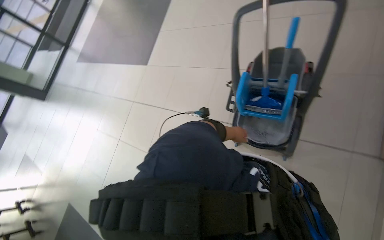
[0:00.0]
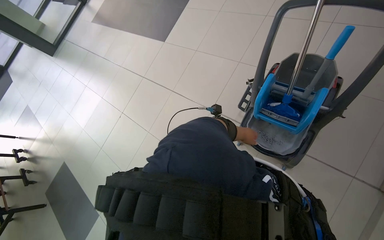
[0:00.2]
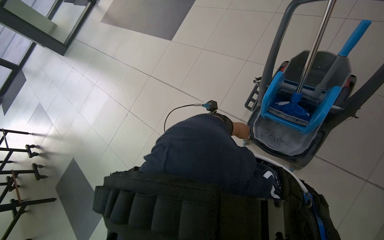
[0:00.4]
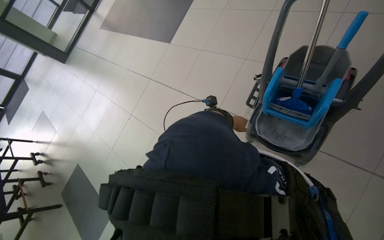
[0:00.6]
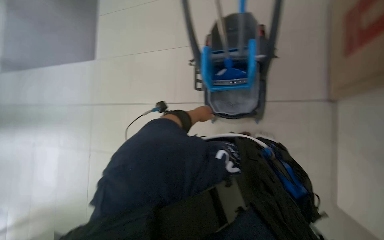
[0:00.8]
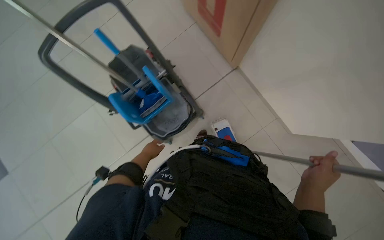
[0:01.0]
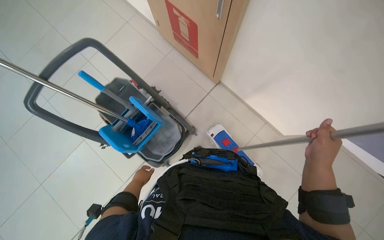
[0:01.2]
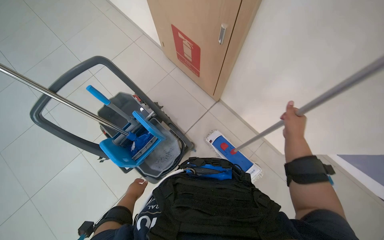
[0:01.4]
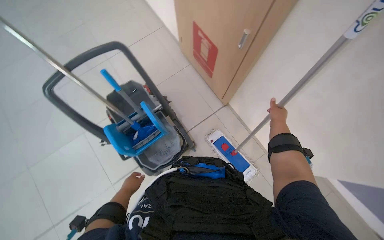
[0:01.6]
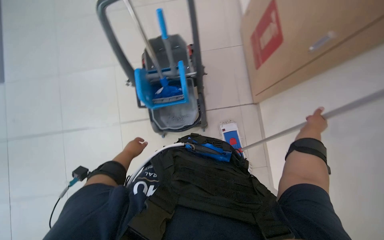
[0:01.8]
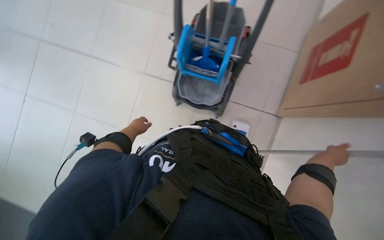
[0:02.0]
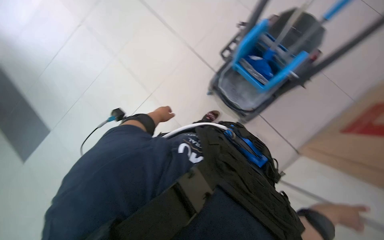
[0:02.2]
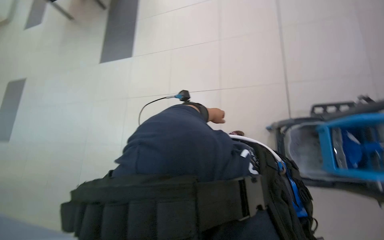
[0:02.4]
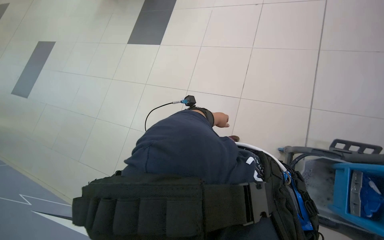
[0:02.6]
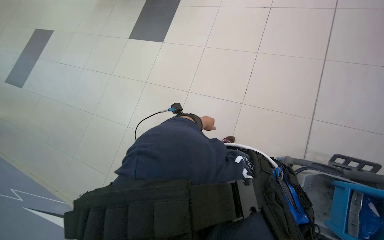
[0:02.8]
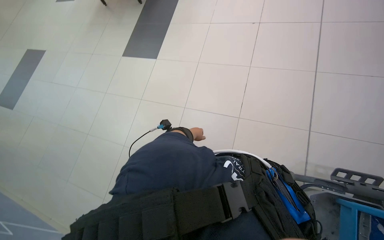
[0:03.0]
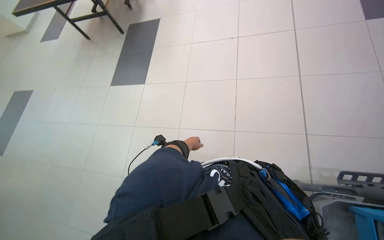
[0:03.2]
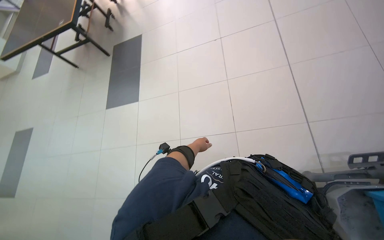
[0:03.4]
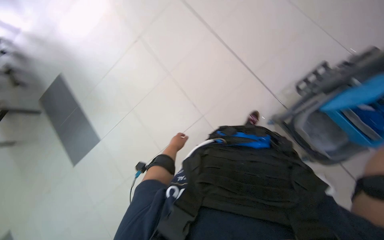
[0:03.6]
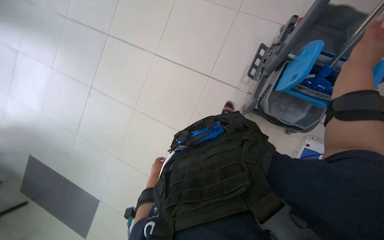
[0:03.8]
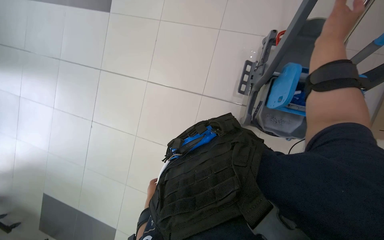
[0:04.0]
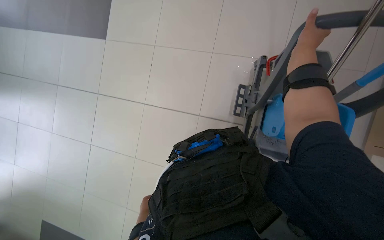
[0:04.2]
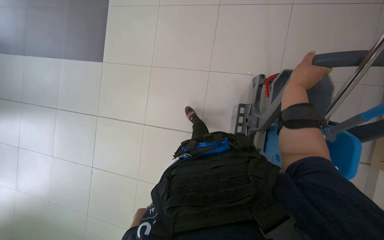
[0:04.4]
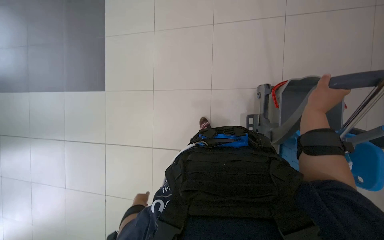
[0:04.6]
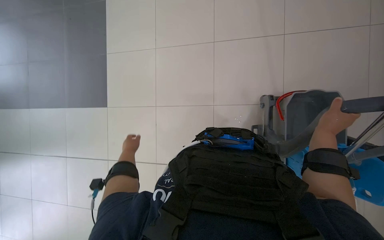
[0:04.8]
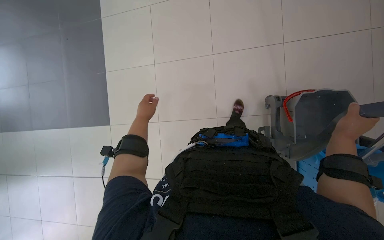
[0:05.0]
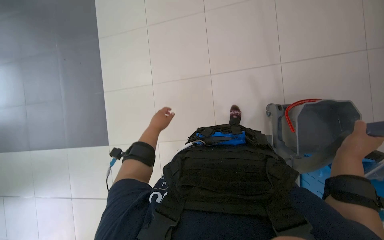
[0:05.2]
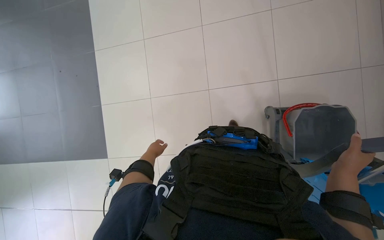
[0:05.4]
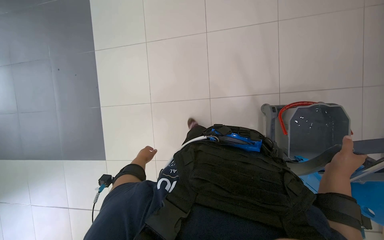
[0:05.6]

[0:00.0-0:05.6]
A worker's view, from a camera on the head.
Job: preparing cleaning supplies.
The whole recording: Preparing mop and moving cart. The worker washes the whole mop head.
0:00.0 to 0:01.4: The wearer looks roughly 65 degrees further to the right. The view tilts approximately 15 degrees upward.
0:01.4 to 0:02.8: The head turns to the left by approximately 135 degrees. The camera pitches downward, by about 25 degrees.
0:02.8 to 0:04.2: The wearer's head swings some 60 degrees to the right. The camera pitches upward, by some 25 degrees.
0:04.2 to 0:05.6: The camera pitches upward, by roughly 25 degrees. The scene rotates clockwise by approximately 35 degrees.

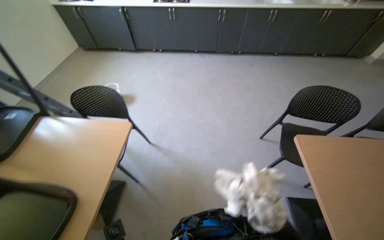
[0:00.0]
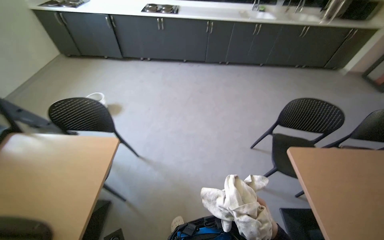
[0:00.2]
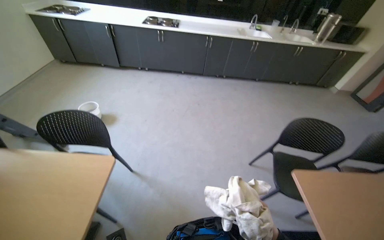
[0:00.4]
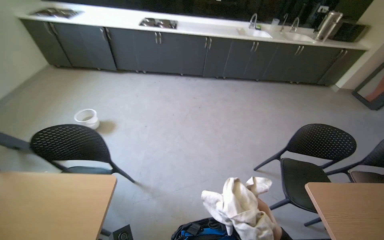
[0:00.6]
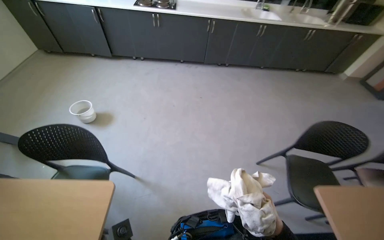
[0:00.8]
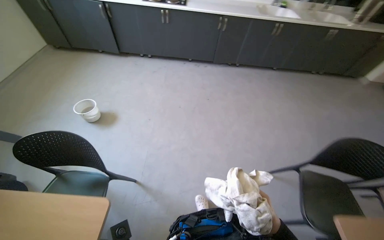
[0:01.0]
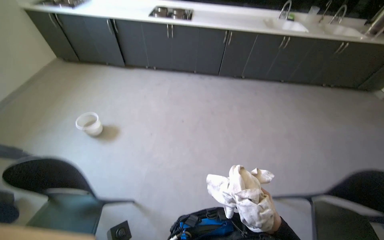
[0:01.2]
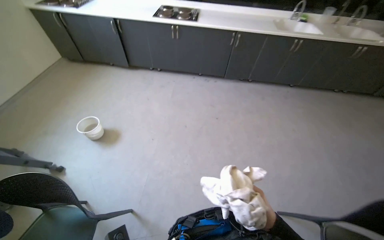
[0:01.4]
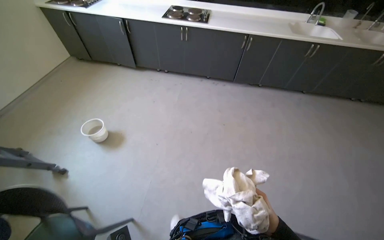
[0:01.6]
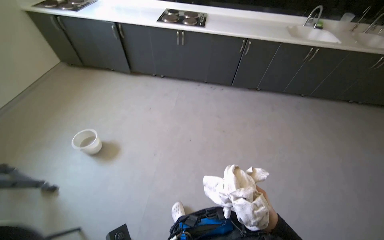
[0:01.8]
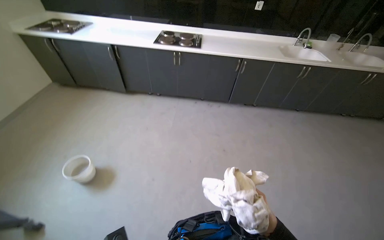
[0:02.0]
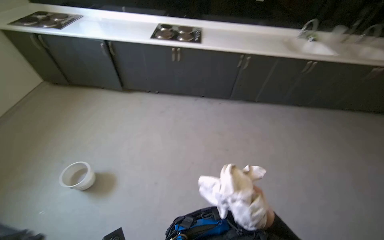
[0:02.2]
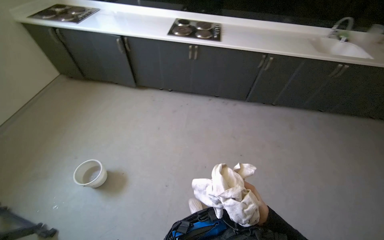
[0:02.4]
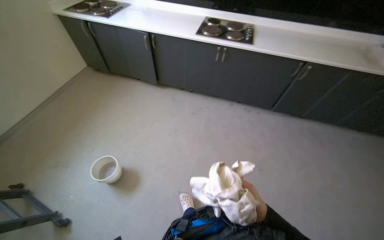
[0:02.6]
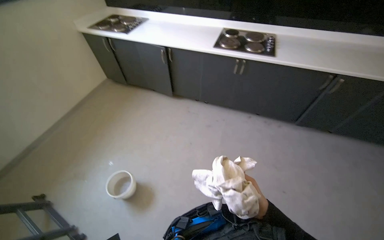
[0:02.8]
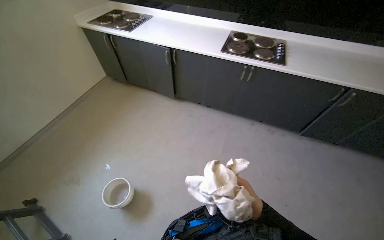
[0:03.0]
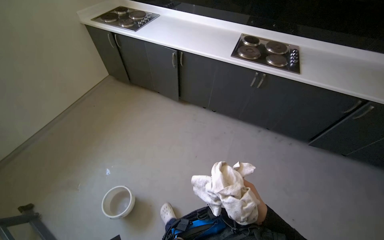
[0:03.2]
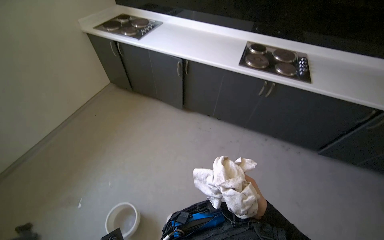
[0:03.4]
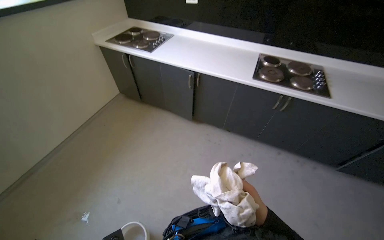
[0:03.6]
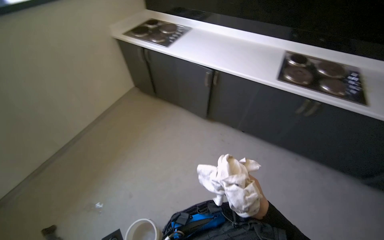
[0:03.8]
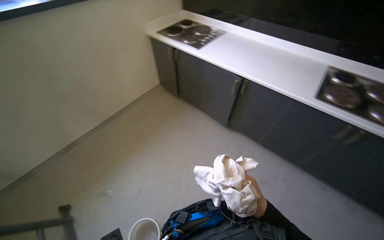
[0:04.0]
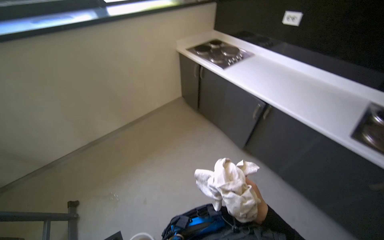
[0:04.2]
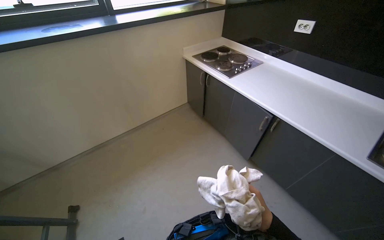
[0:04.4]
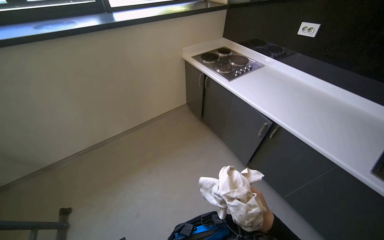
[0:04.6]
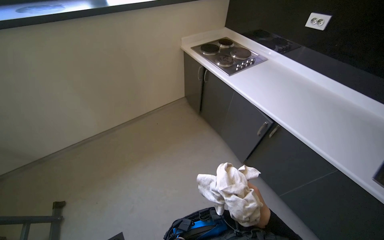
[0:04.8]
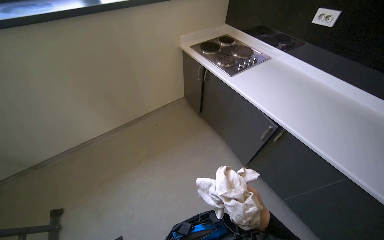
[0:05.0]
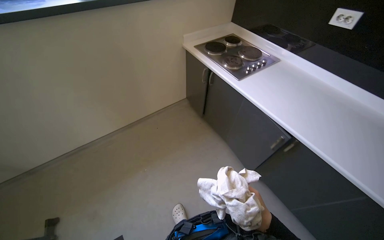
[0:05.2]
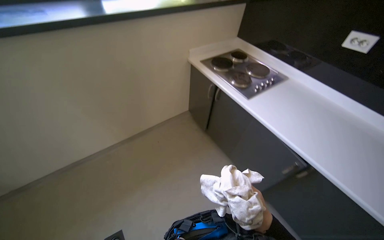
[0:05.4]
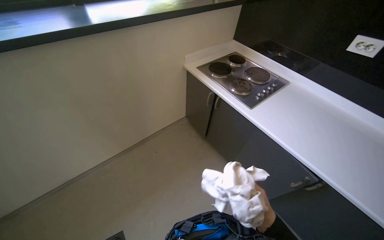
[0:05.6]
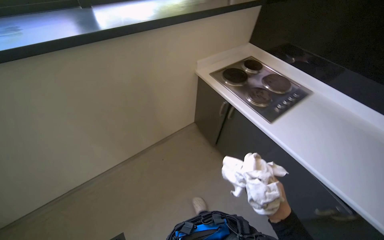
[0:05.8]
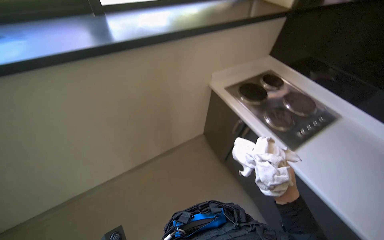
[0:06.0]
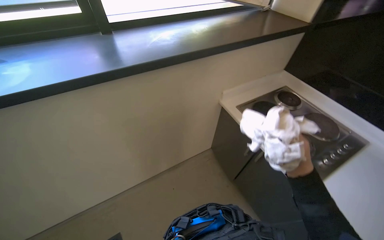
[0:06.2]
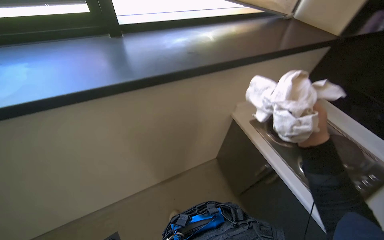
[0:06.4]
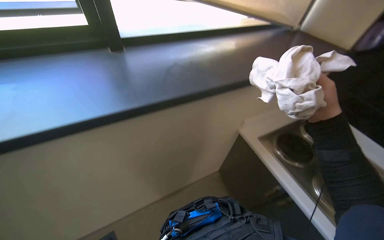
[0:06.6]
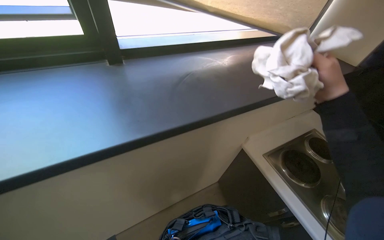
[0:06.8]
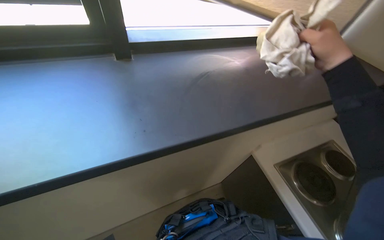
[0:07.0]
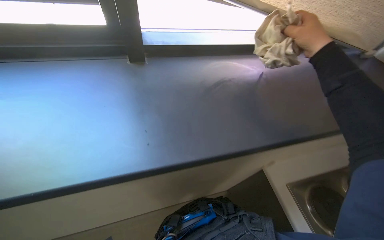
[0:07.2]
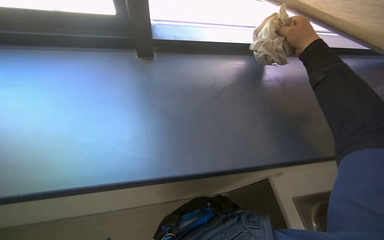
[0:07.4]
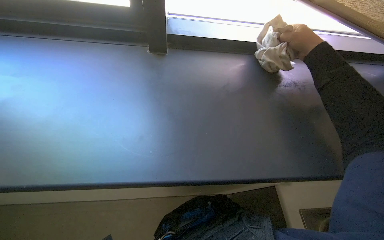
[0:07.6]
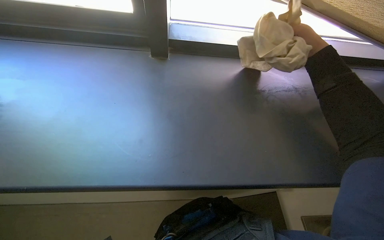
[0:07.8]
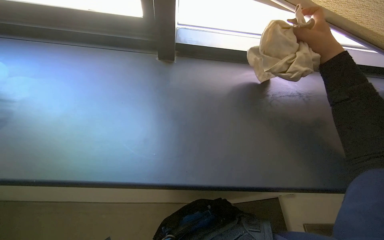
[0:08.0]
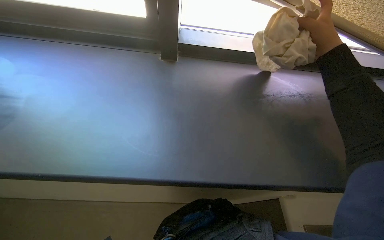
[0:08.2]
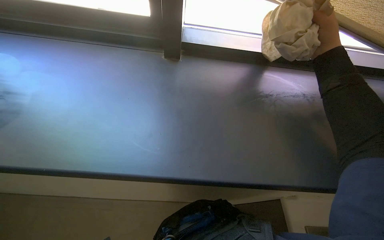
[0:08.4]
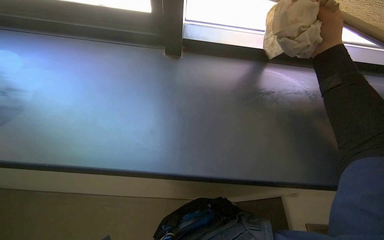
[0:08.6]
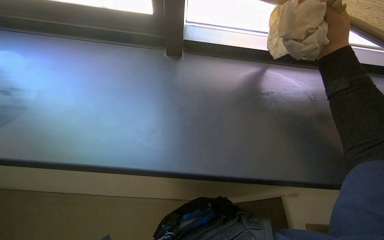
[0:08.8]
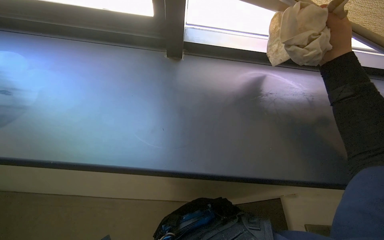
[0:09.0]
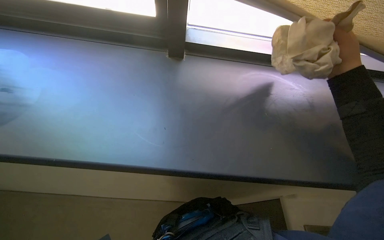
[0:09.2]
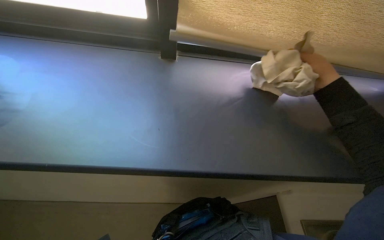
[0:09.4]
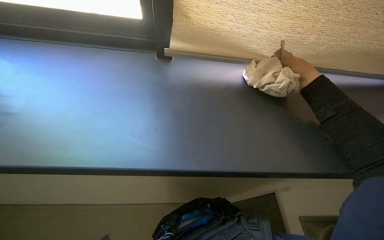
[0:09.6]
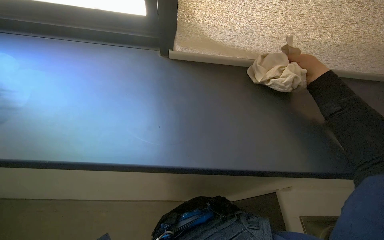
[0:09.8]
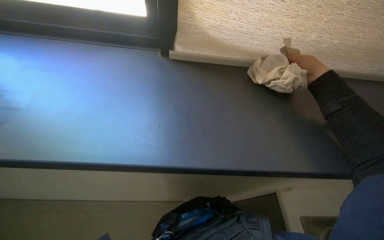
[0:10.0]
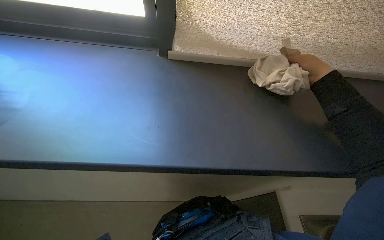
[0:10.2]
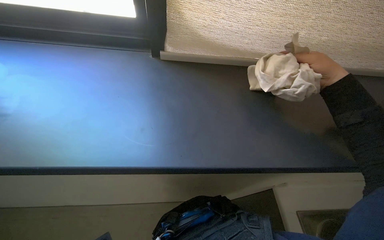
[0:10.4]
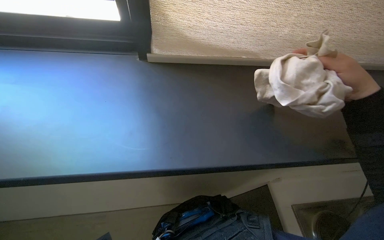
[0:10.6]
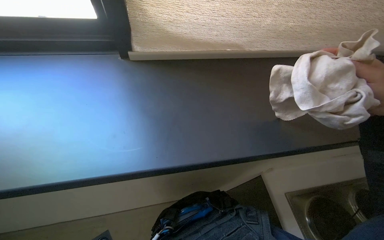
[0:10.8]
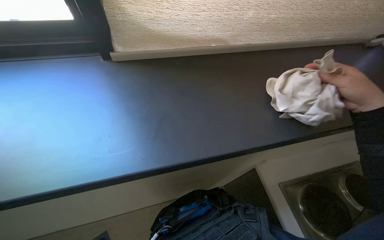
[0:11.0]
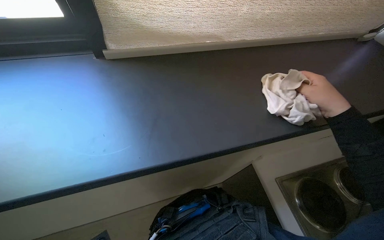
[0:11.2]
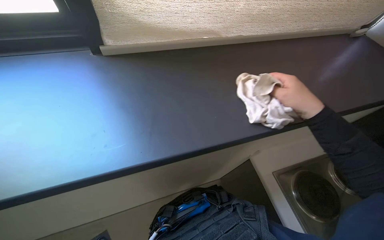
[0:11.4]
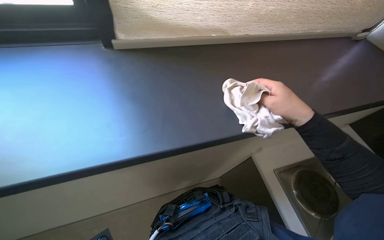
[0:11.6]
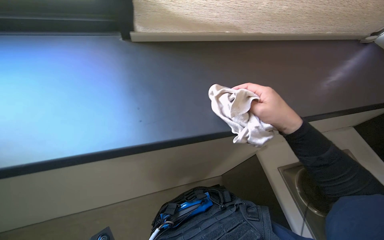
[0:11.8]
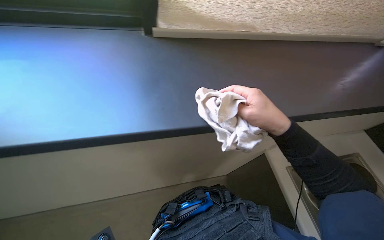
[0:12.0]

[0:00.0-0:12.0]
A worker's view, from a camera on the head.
Job: wiping surfaces.
The whole recording: Wiping window sill. The worker wipes the long window sill with a cloth.
0:00.0 to 0:01.6: The camera is carried some 80 cm.
0:01.6 to 0:03.0: The camera travels some 80 cm.
0:03.0 to 0:04.4: The camera travels roughly 50 cm. The wearer's head swings approximately 35 degrees to the left.
0:04.4 to 0:06.0: The wearer moves approximately 80 cm.
0:06.0 to 0:07.6: The head travels roughly 50 cm. The head rotates about 25 degrees to the left.
0:09.0 to 0:10.4: The right hand moves down the picture, some 10 cm.

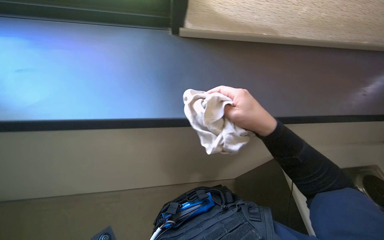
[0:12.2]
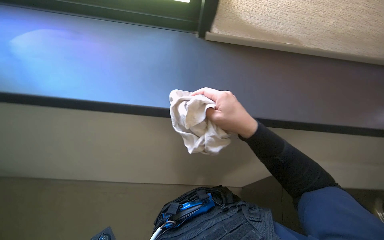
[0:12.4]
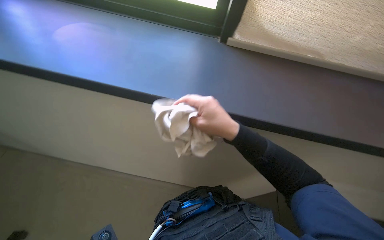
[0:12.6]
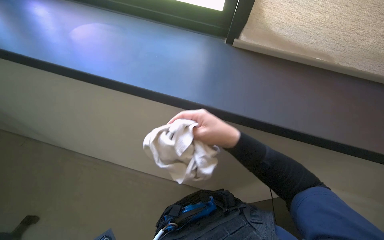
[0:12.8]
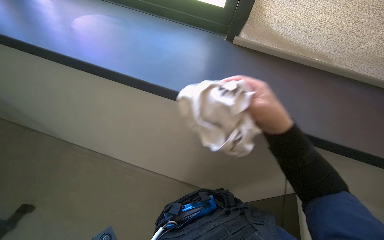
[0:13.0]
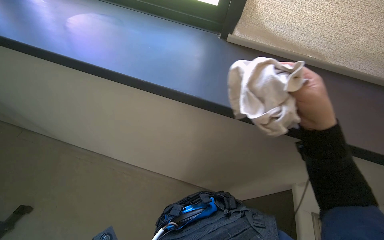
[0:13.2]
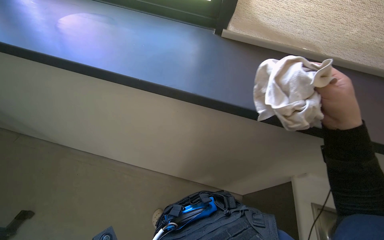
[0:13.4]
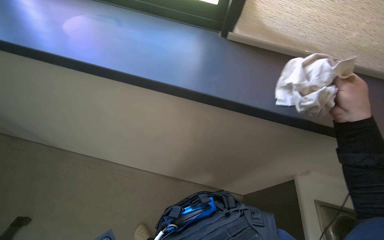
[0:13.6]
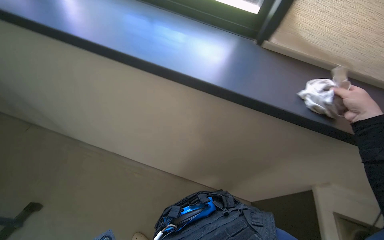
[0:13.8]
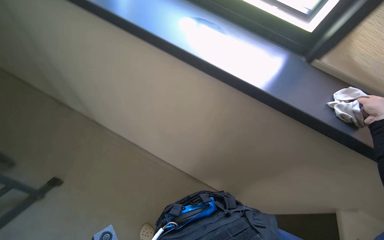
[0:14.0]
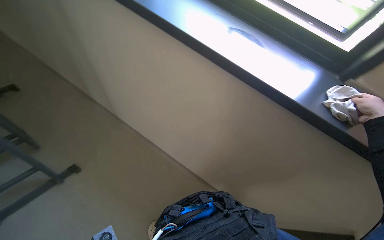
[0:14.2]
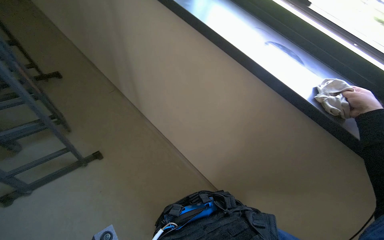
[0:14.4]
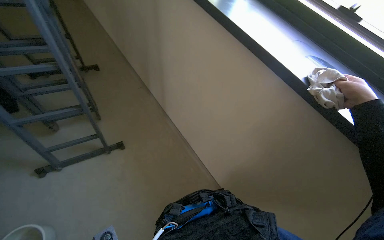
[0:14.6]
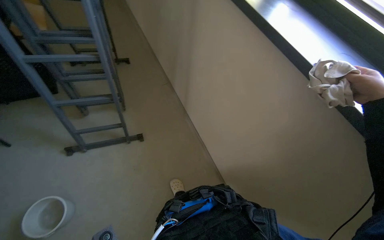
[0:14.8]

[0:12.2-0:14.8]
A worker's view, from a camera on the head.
Job: wiping surfaces.
The whole recording: Wiping window sill. The worker wipes the long window sill with a cloth.
0:12.2 to 0:13.4: The right hand moves to the right, roughly 10 cm.
0:13.4 to 0:14.8: The head rotates some 55 degrees to the left.
